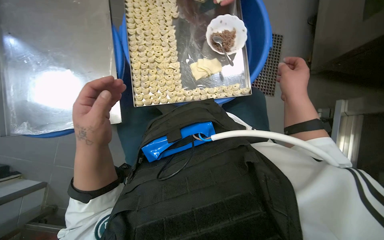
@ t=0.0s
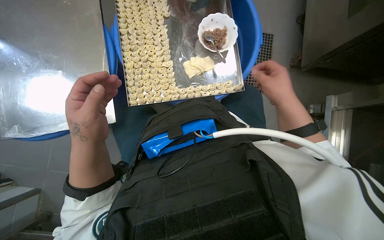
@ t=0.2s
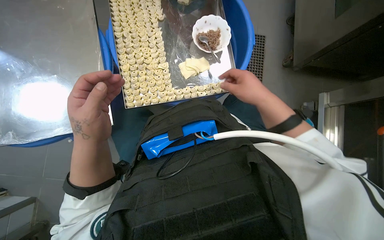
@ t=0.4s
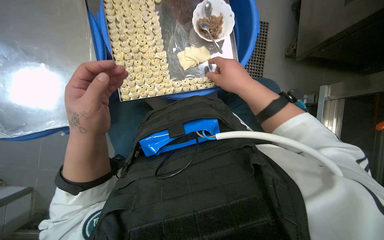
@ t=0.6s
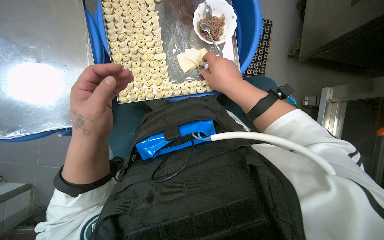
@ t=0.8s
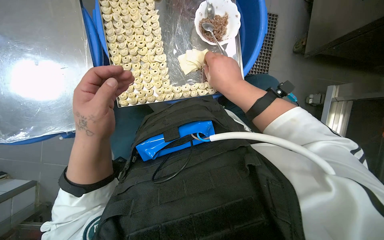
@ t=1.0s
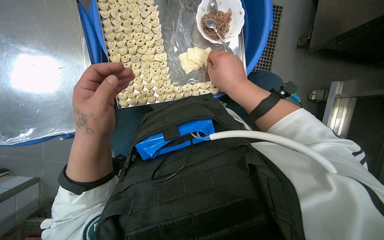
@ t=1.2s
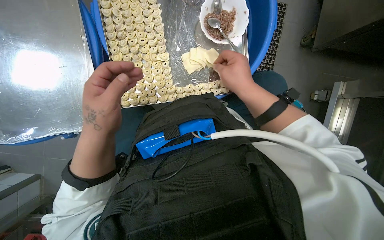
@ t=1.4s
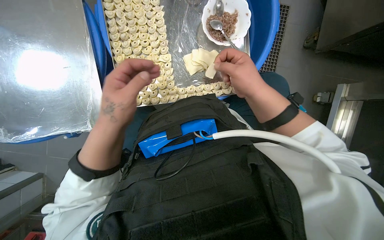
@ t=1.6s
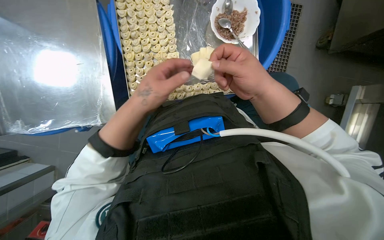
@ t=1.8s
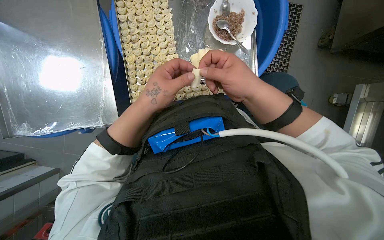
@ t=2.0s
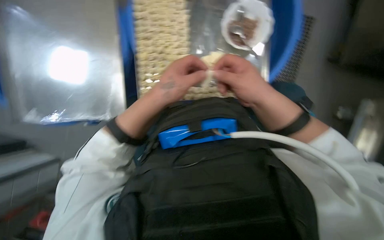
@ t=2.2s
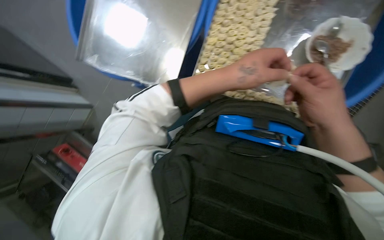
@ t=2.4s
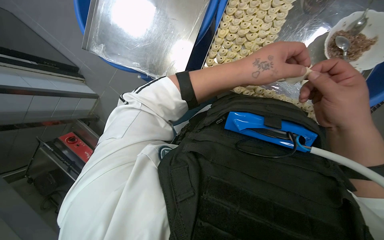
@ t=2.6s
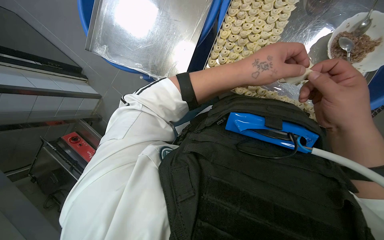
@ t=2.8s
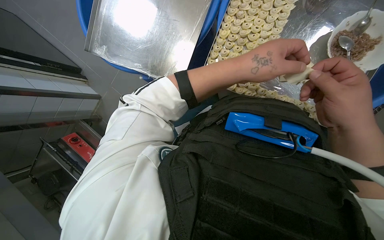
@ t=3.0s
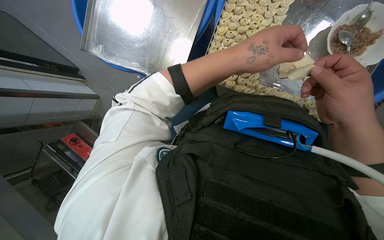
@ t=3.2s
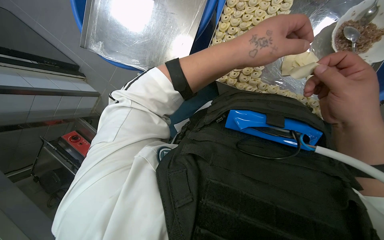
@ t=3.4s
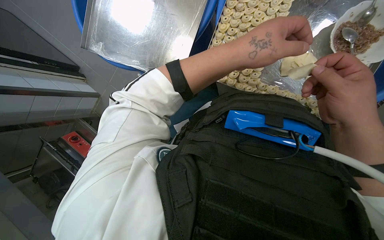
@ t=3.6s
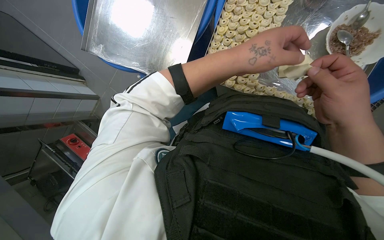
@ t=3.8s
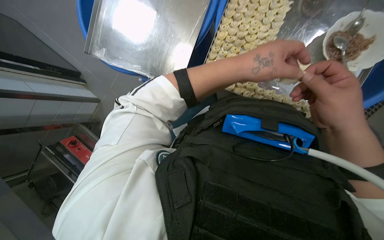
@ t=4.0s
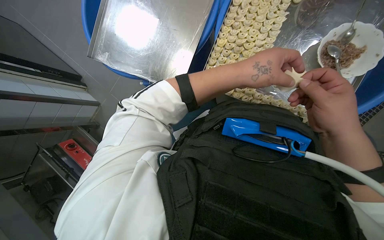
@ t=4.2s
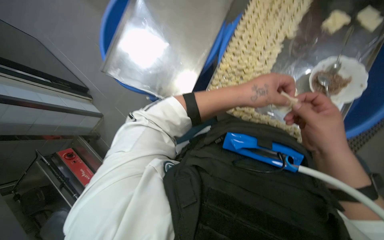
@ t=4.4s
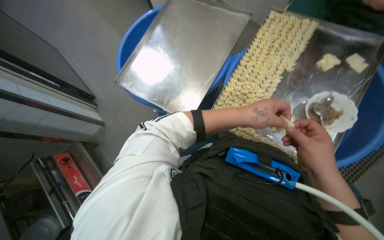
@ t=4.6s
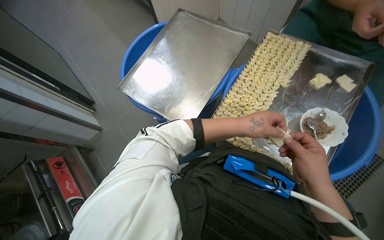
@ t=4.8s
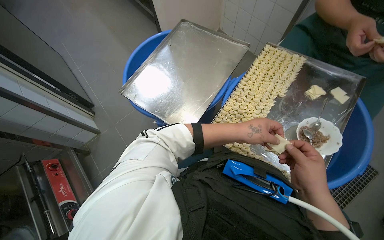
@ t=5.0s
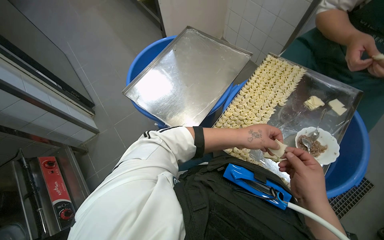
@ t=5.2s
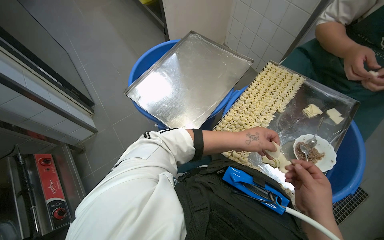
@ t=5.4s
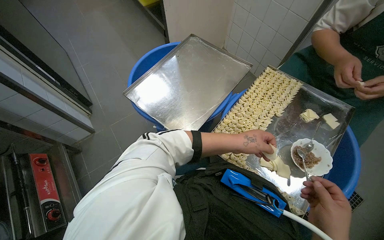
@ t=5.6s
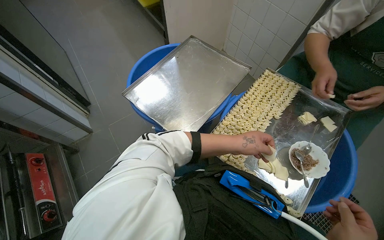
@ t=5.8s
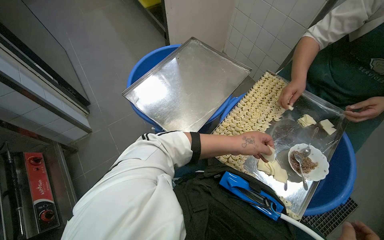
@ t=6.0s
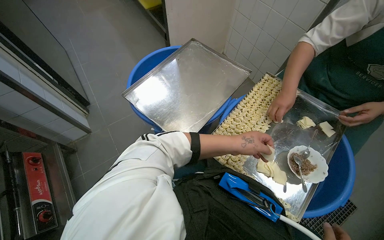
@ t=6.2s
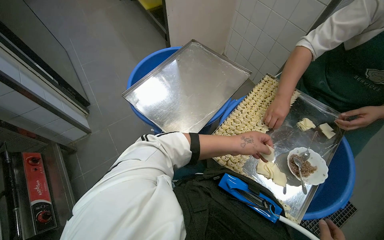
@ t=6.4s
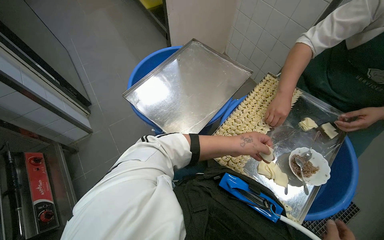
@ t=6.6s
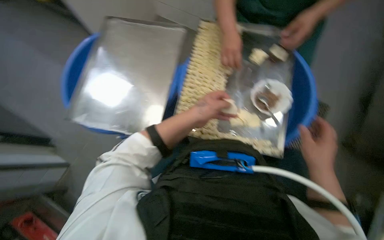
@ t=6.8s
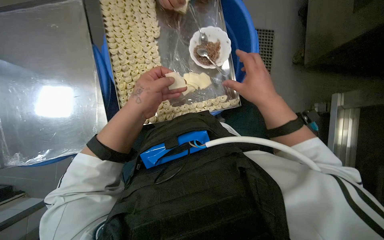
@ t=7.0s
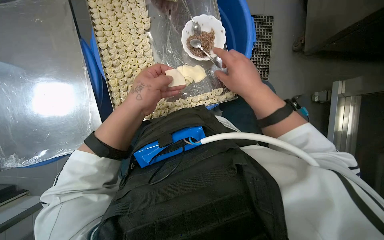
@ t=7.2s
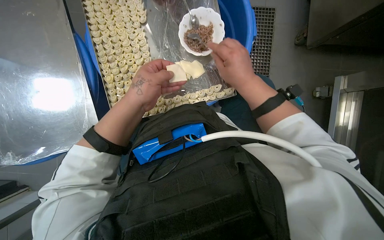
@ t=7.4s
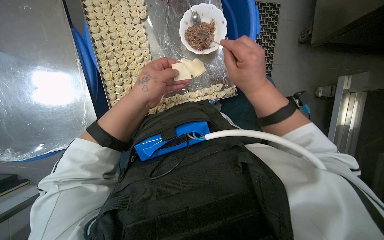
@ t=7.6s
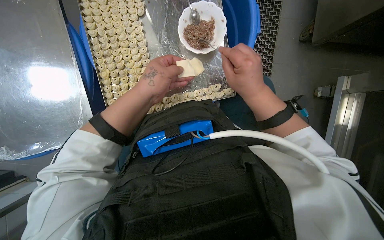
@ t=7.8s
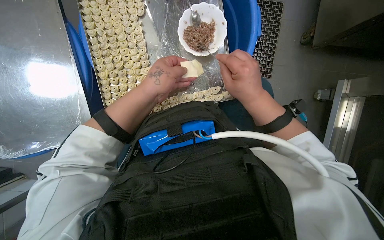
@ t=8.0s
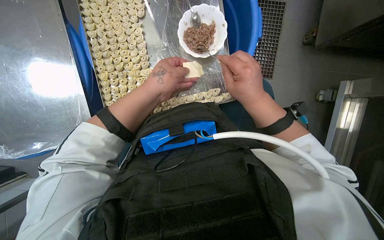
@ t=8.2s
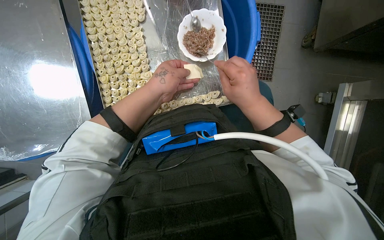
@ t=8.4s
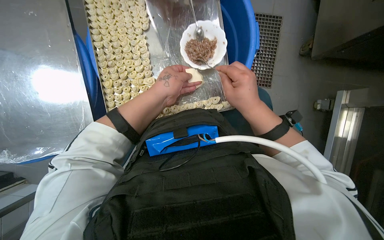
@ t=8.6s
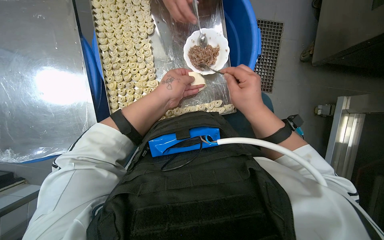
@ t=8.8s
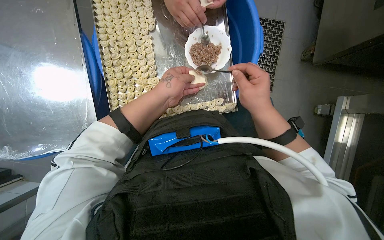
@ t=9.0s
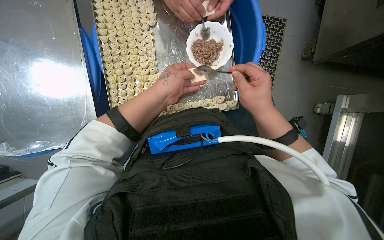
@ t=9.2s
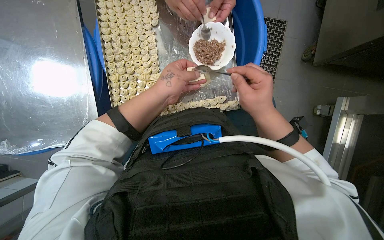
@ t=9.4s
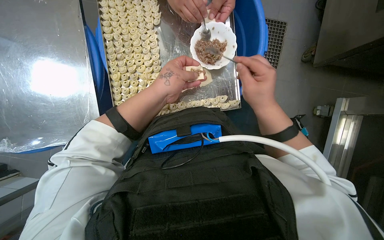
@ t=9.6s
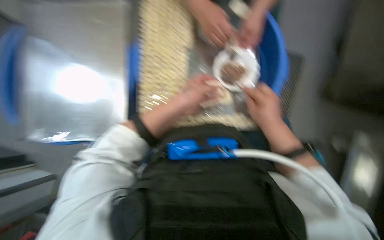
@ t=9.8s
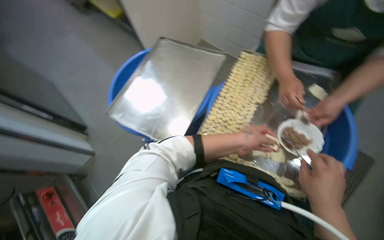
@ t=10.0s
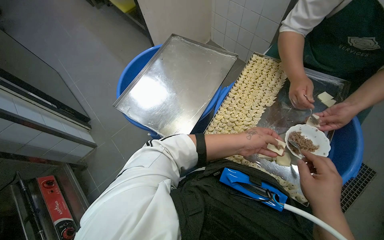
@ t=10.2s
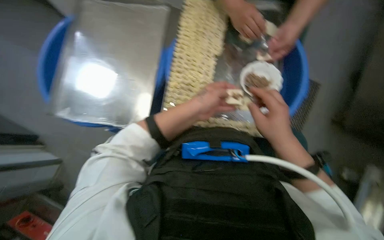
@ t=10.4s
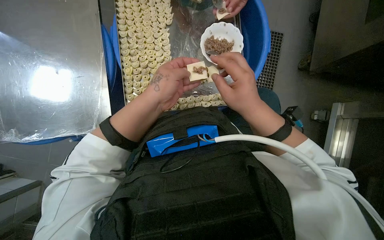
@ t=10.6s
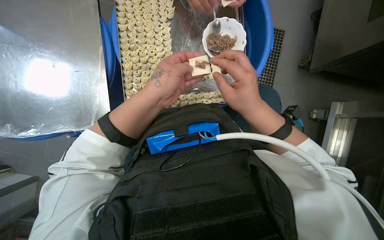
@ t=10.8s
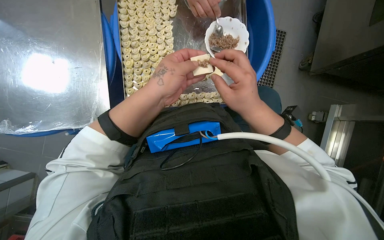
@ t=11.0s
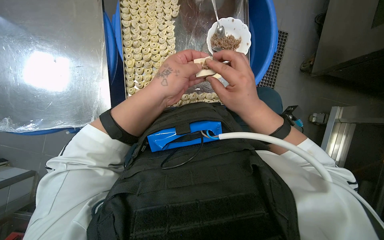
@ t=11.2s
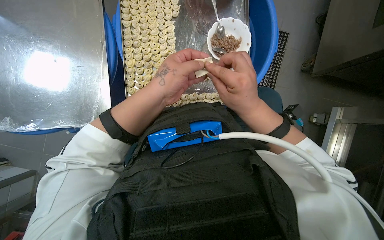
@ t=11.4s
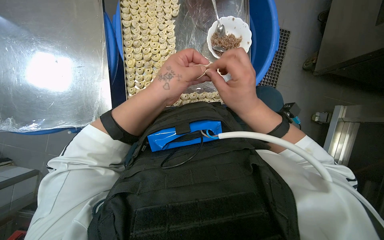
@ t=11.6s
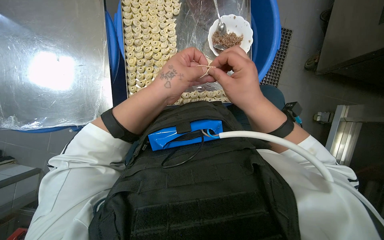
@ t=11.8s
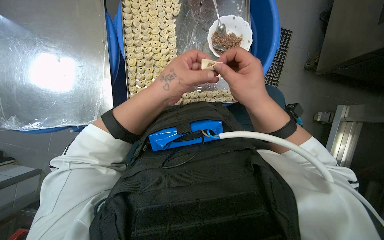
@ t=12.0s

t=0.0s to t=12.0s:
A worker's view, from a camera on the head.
Job: preparing food.
The whole recording: Filling dough pieces with meat. The worker continues to fill dough pieces with meat and shape them before placing them on a tray.
t=0.0s to t=1.6s: The right hand heads to the left, covering some 15 cm.
t=1.6s to t=3.0s: The wearer looks roughly 35 degrees further to the left.
t=3.0s to t=4.4s: The hands are busy where they are.
t=4.4s to t=6.0s: The wearer looks approximately 20 degrees further upward.
t=6.0s to t=7.6s: The head rotates approximately 55 degrees to the right. The view tips downward by roughly 25 degrees.
t=9.0s to t=10.4s: The right hand moves down the picture and to the right, some 20 cm. The left hand moves to the right, about 10 cm.
t=10.4s to t=12.0s: The camera pitches downward, by roughly 15 degrees.

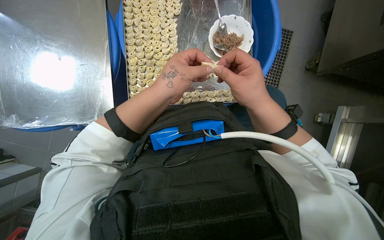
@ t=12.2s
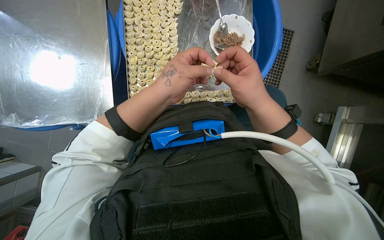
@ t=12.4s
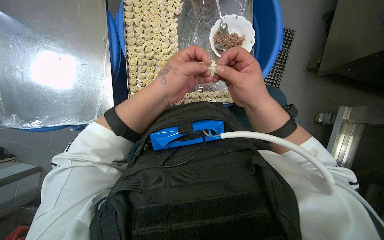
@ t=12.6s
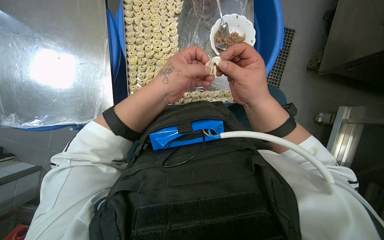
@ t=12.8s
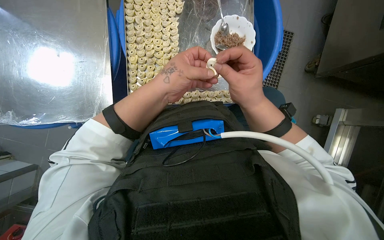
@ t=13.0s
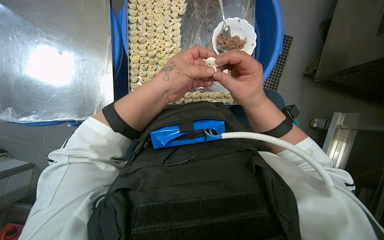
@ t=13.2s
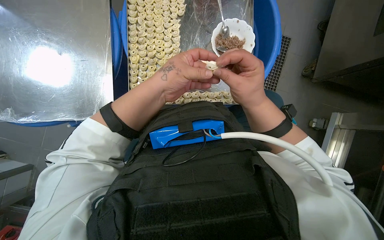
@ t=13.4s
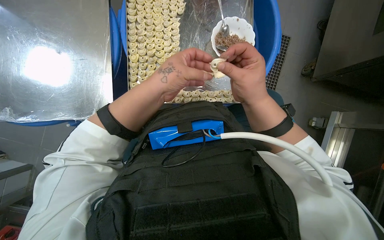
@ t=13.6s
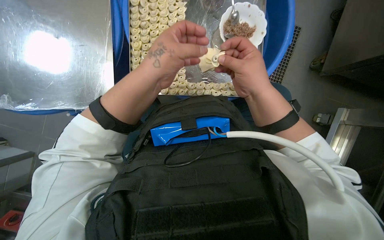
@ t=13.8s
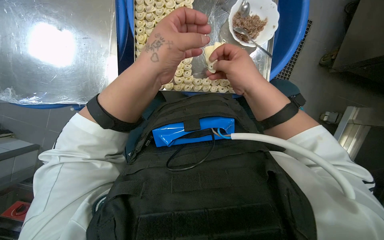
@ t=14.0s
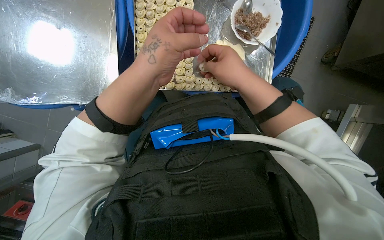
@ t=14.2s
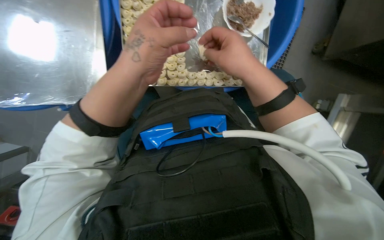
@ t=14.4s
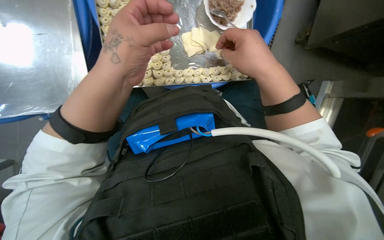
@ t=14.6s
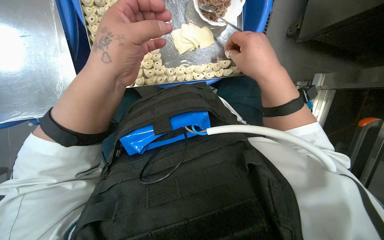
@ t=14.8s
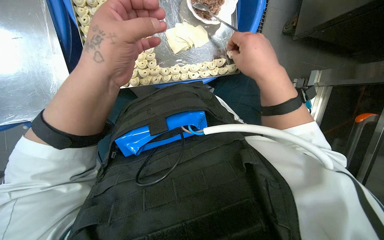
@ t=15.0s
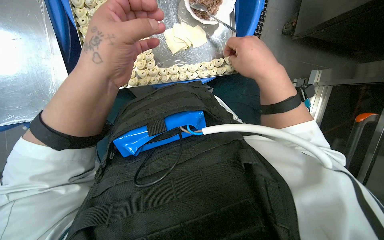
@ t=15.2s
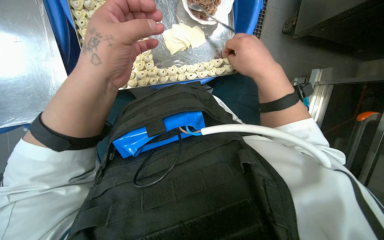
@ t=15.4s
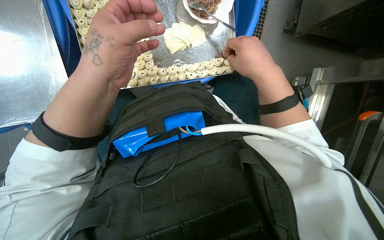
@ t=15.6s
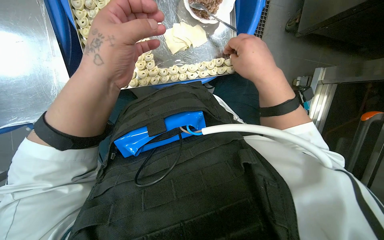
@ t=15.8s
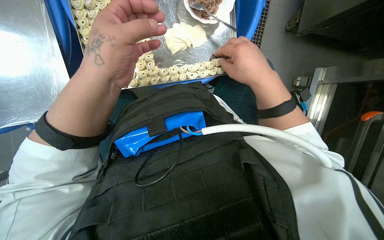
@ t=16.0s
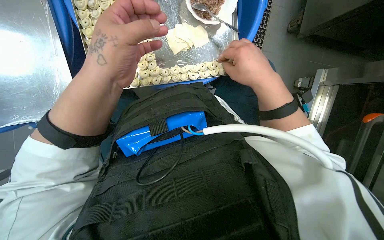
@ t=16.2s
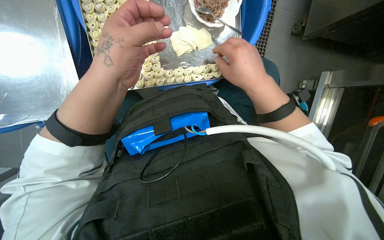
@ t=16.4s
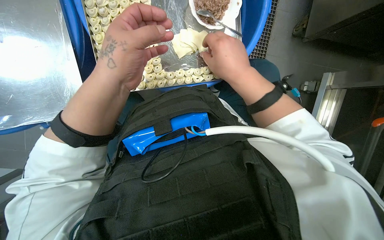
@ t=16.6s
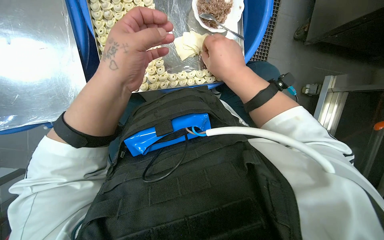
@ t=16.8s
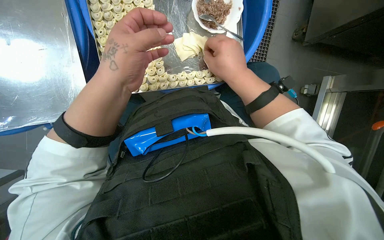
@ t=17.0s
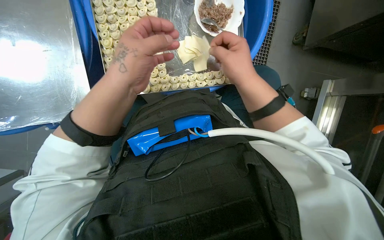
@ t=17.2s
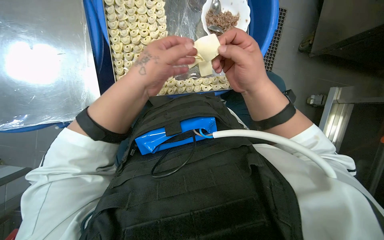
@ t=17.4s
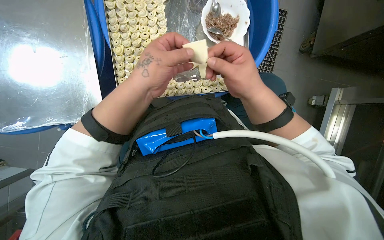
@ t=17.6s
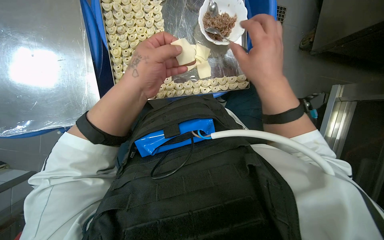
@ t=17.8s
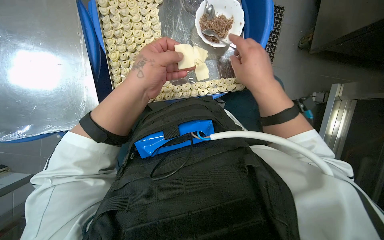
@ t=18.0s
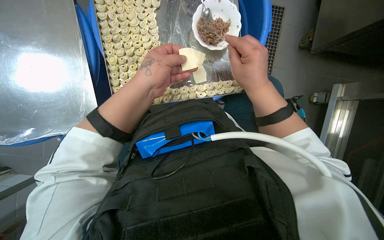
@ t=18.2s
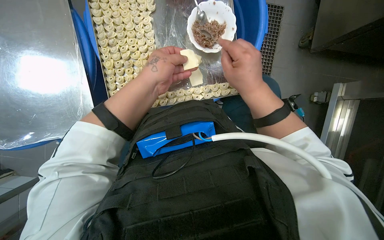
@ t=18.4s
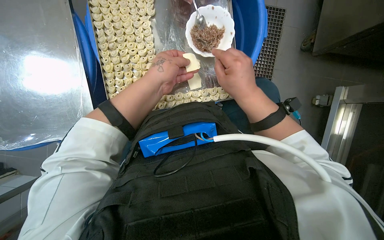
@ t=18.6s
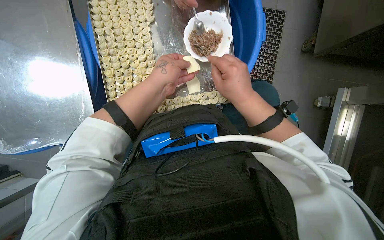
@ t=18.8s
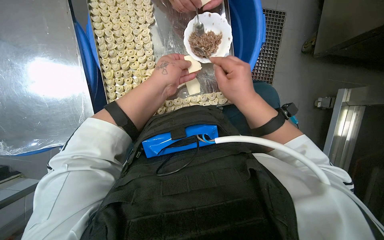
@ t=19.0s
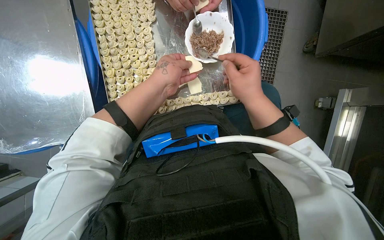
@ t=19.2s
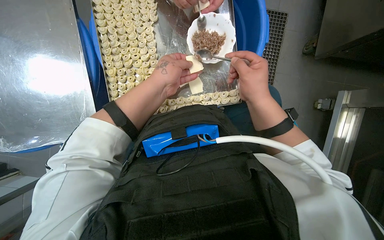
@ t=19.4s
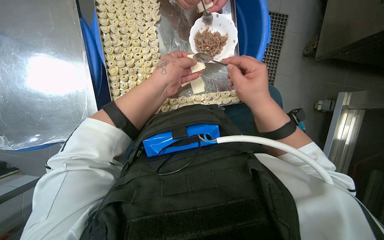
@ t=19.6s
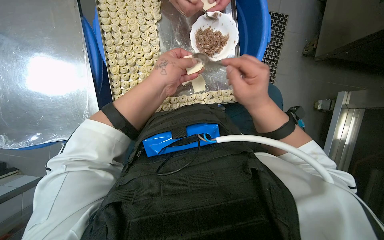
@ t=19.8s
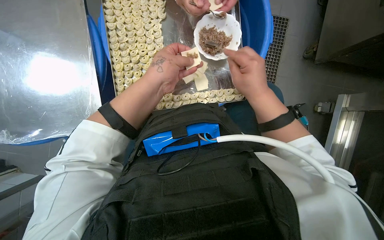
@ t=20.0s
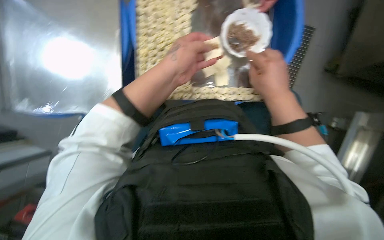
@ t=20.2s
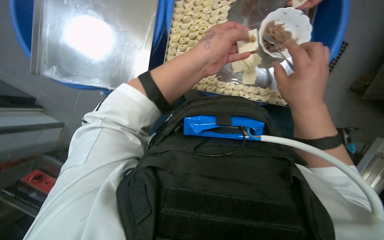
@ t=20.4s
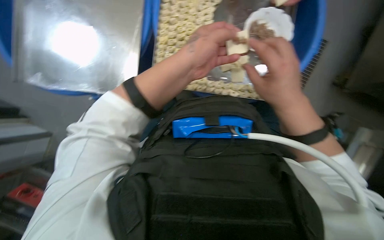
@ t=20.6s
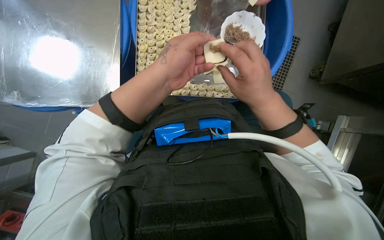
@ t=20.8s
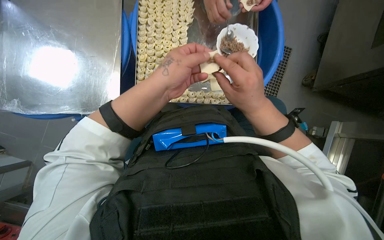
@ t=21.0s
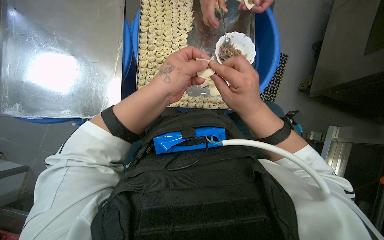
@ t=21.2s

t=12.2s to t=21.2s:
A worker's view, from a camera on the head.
Job: preparing food.
The whole recording: Filling dough pieces with meat. The worker continues to fill dough pieces with meat and shape them before placing them on a tray.
t=12.2s to t=15.2s: The hands work in one place, with small movements.
t=15.2s to t=16.6s: The right hand is displaced to the left by some 10 cm.
t=16.6s to t=19.8s: The hands stay close to where they were, moving slightly.
